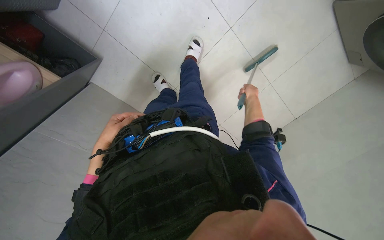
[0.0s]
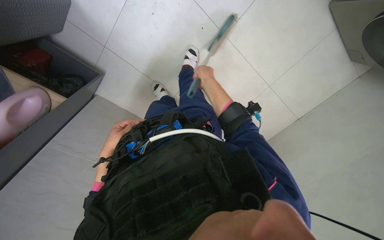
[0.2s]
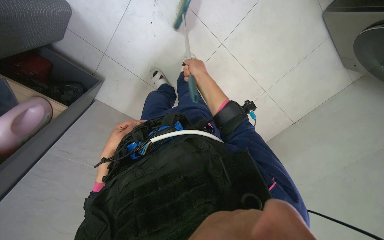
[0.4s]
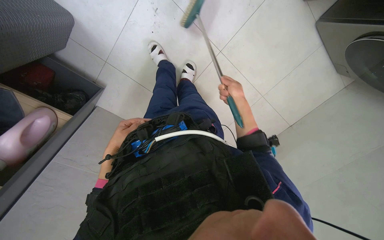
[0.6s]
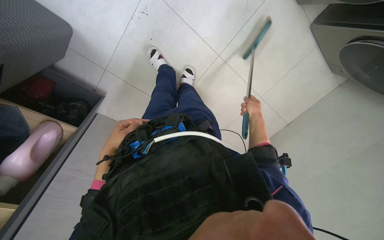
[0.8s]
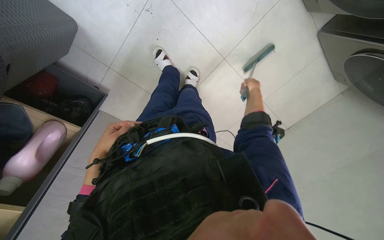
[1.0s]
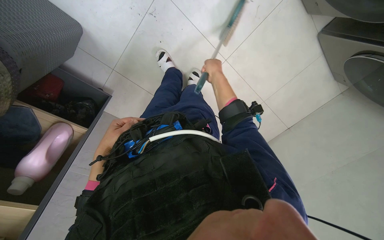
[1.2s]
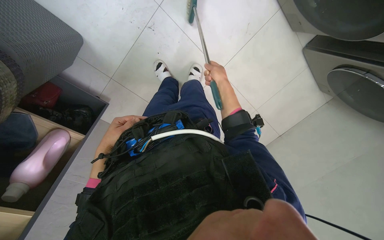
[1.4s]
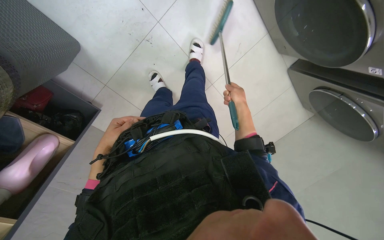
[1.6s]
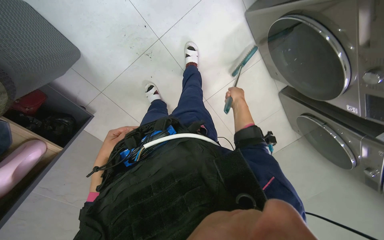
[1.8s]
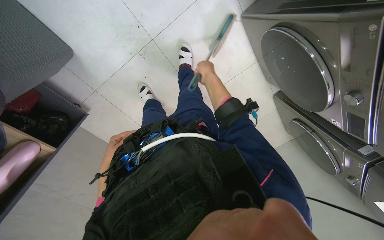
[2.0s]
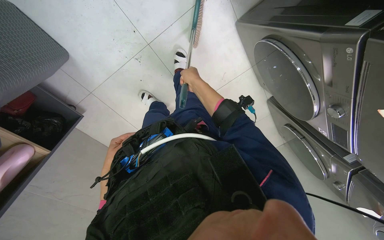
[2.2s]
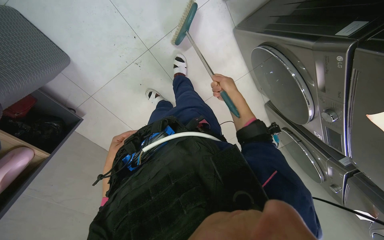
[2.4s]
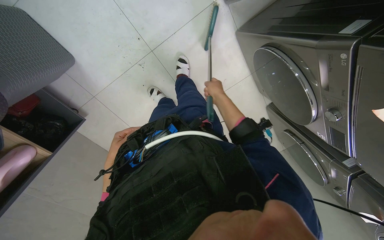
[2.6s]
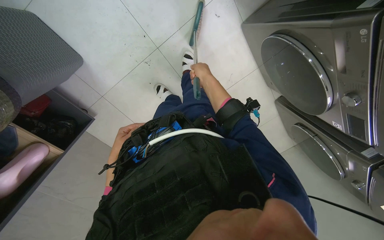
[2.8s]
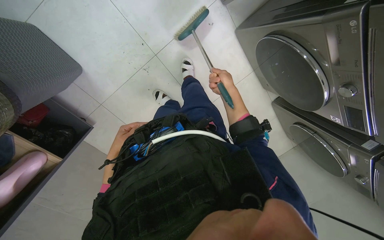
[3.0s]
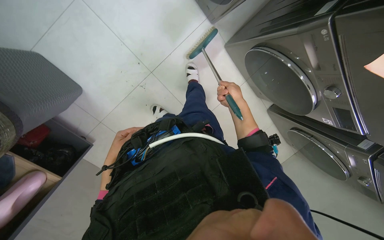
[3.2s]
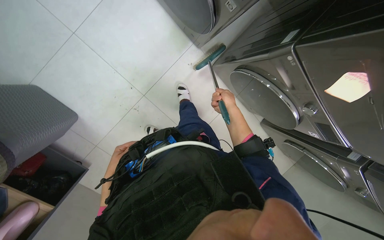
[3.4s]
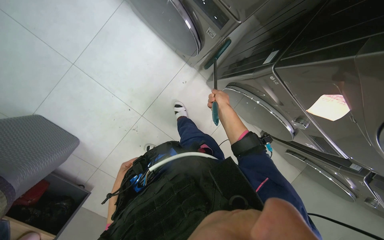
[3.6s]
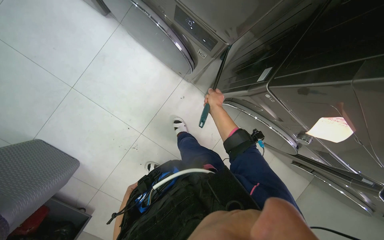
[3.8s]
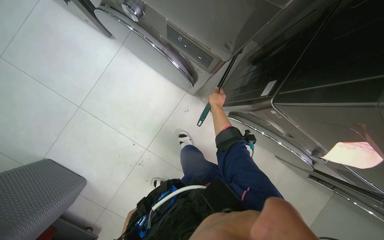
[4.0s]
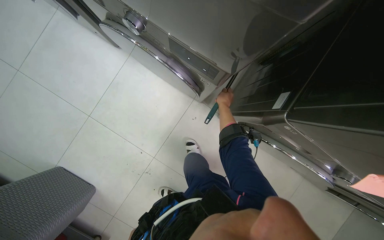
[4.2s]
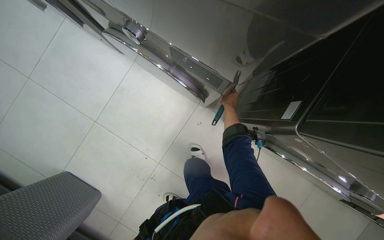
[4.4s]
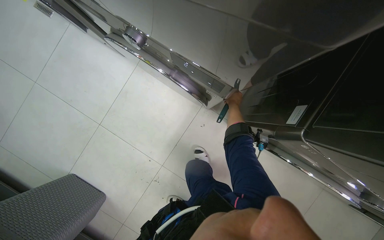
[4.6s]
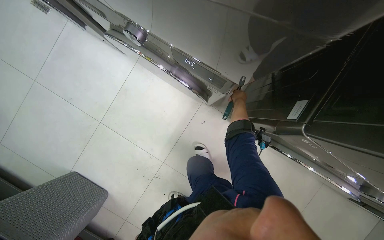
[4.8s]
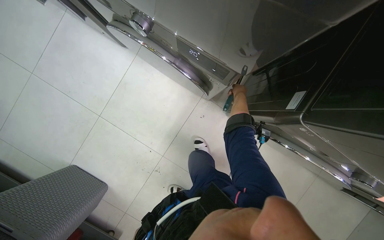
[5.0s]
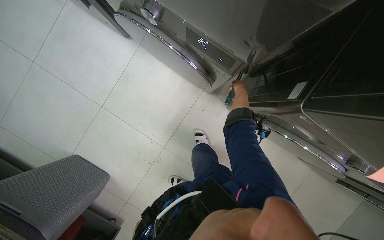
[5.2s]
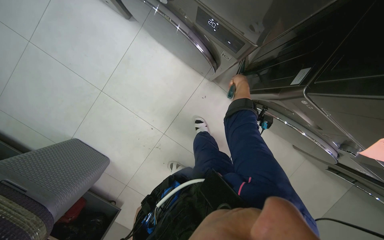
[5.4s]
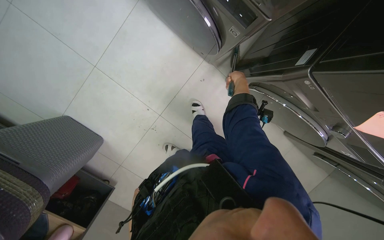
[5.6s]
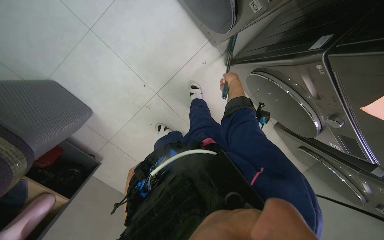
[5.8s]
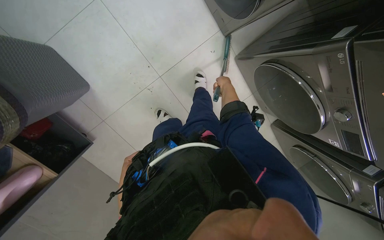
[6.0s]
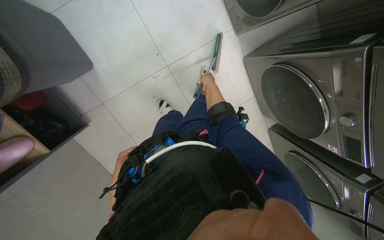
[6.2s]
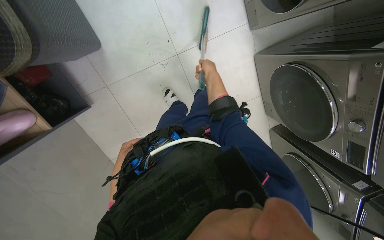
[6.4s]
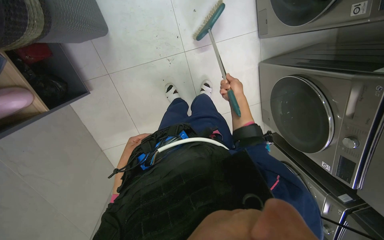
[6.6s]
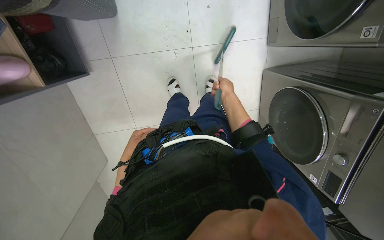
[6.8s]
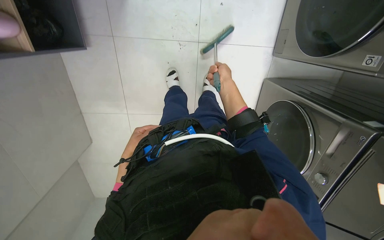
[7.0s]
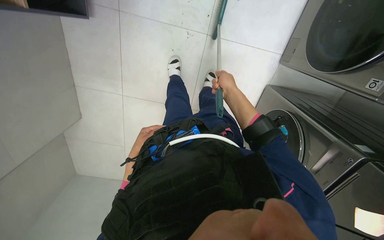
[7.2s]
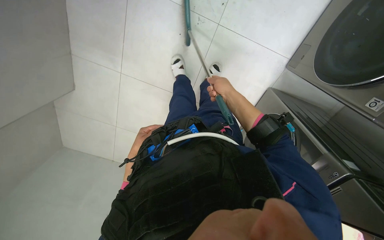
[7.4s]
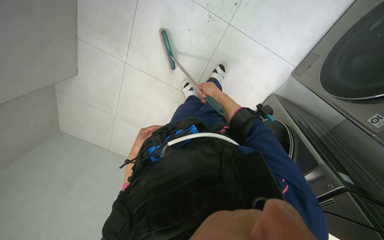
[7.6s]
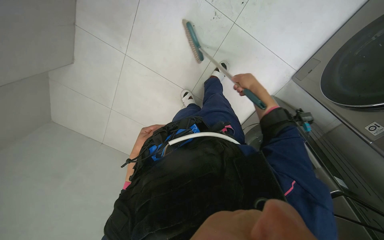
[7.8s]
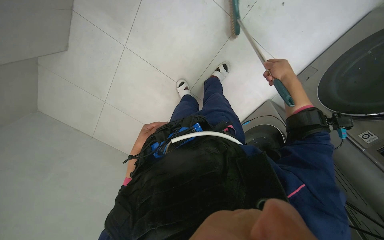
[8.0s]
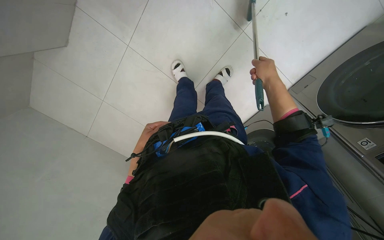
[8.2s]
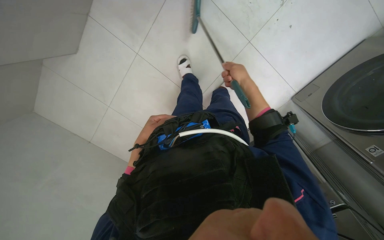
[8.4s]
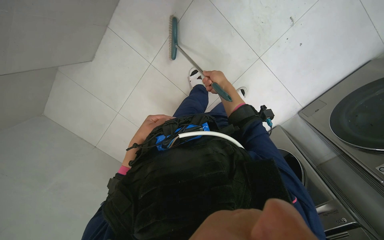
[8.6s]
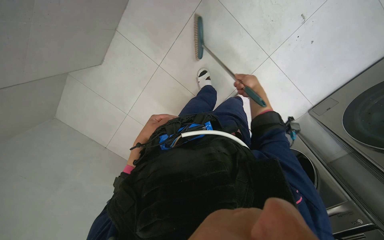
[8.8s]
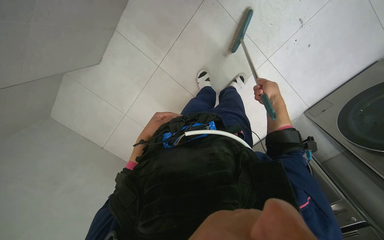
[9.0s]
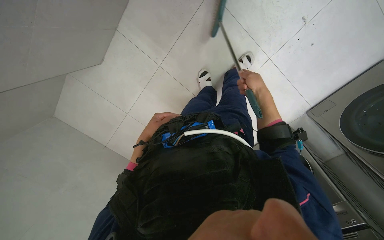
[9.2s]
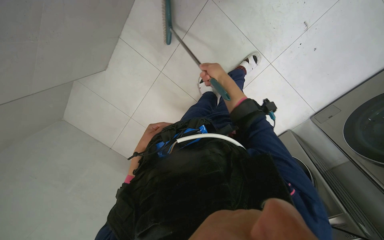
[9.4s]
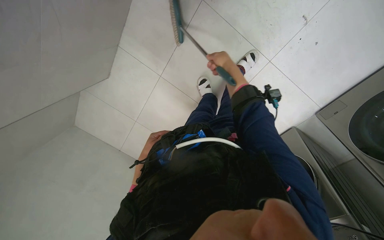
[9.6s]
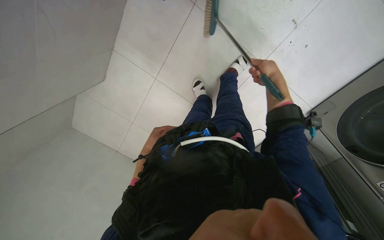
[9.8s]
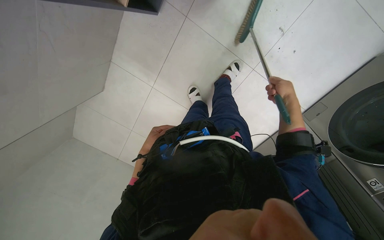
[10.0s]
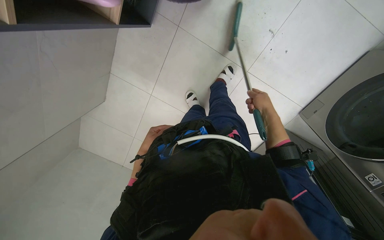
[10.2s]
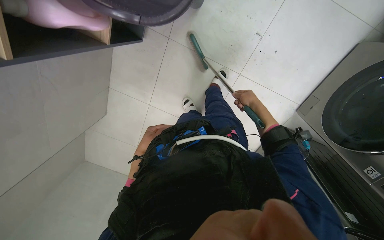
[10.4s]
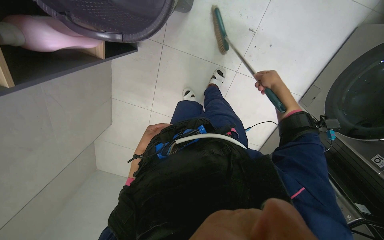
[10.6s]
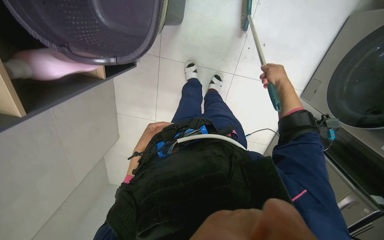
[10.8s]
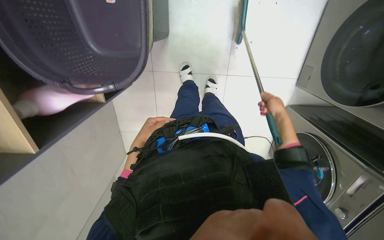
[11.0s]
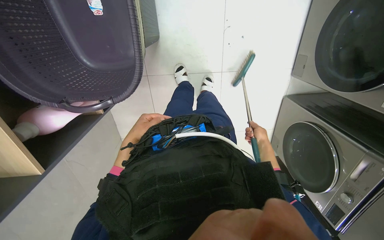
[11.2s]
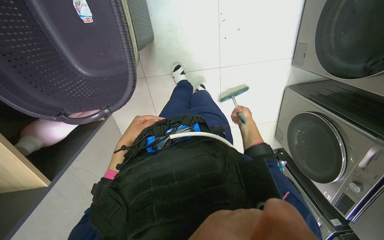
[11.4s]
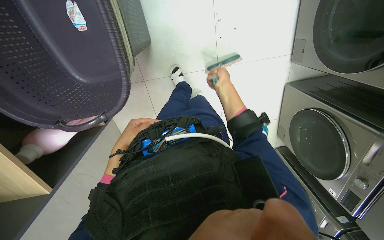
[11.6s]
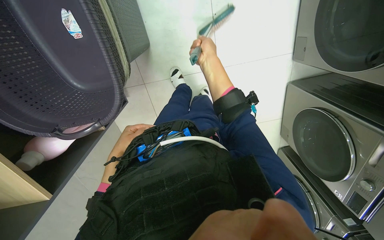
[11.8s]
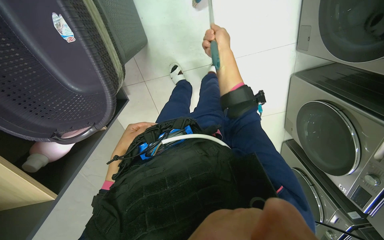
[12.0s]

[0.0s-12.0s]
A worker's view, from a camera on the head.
Job: sweeping floor.
The whole recording: Sweeping floor with broom and dustpan. The worker sweeps the floor with a broom and dustpan, moving a chair to clear the area.
0.0s to 1.6s: The camera pitches upward, by approximately 20 degrees. The right hand swings left and right, approximately 25 cm each way, with 3 reversals.
1.6s to 3.0s: The right hand goes left and right, about 15 cm each way, reversing 2 times.
3.0s to 4.4s: The camera is carried some 40 cm. The view tilts some 20 degrees upward.
4.4s to 6.0s: The view tilts approximately 15 degrees downward. The right hand travels nearer to the camera by about 15 cm.
6.0s to 7.6s: The view swings roughly 15 degrees to the right. The scene turns some 60 degrees clockwise in the picture.
7.6s to 9.0s: The right hand moves left and right over some 25 cm, changing direction 2 times. The left hand shifts approximately 10 cm nearer to the camera.
9.0s to 10.4s: The camera pitches upward, by about 10 degrees. The right hand moves roughly 20 cm to the left and comes back.
10.4s to 12.0s: The right hand moves up and down the picture over about 30 cm, changing direction 2 times. The left hand shifts about 15 cm nearer to the camera.

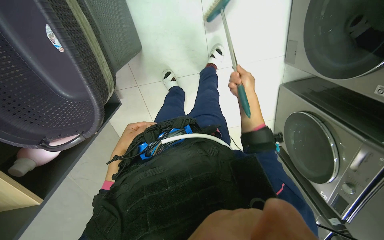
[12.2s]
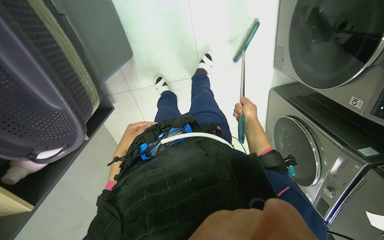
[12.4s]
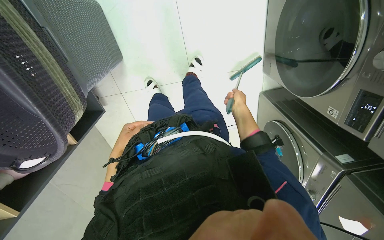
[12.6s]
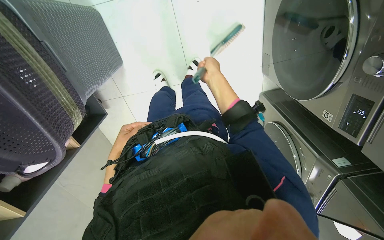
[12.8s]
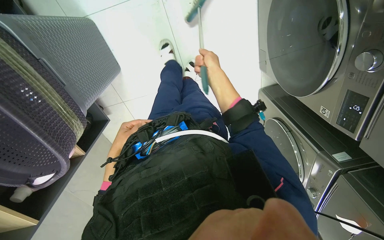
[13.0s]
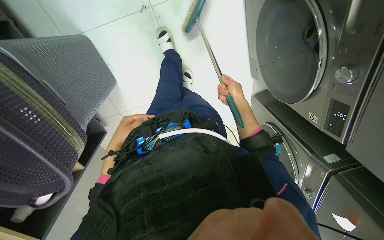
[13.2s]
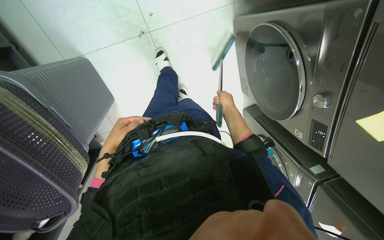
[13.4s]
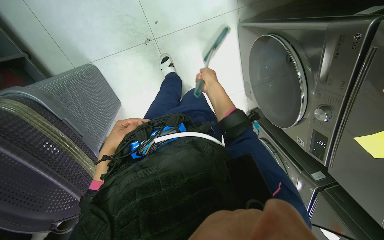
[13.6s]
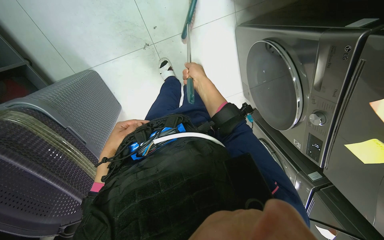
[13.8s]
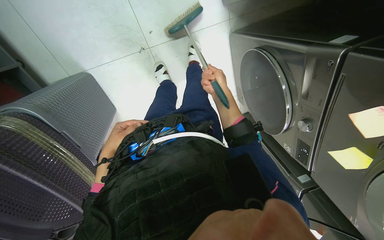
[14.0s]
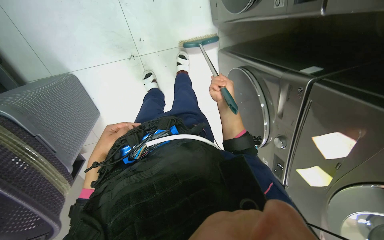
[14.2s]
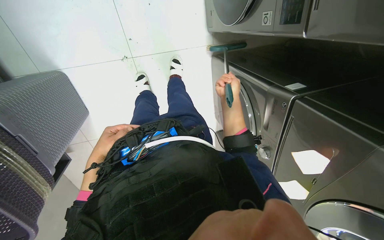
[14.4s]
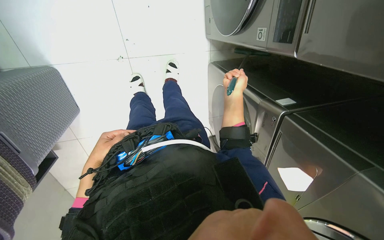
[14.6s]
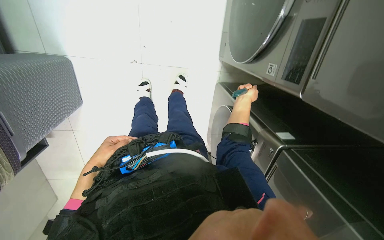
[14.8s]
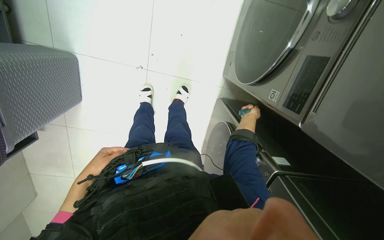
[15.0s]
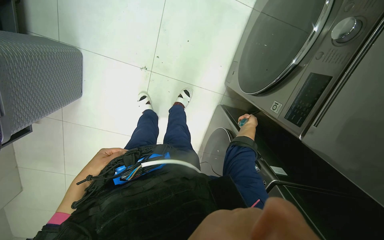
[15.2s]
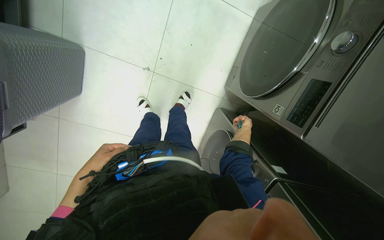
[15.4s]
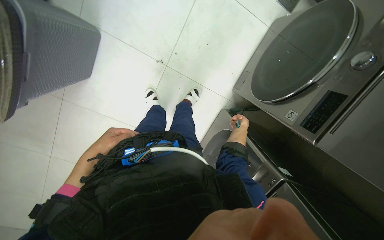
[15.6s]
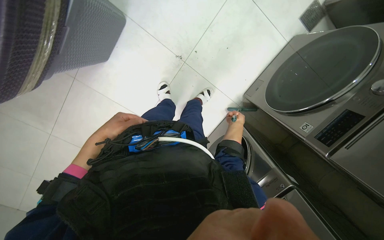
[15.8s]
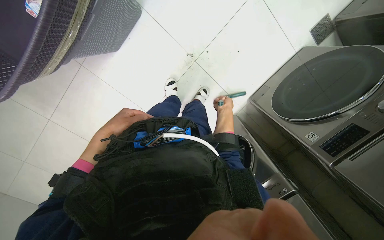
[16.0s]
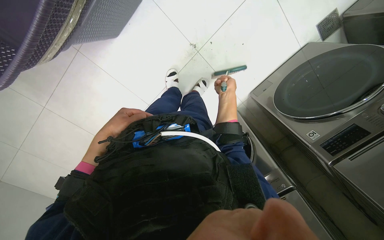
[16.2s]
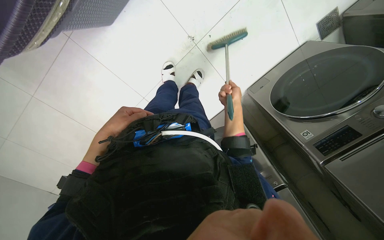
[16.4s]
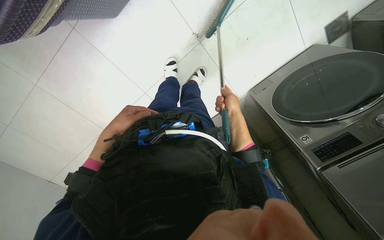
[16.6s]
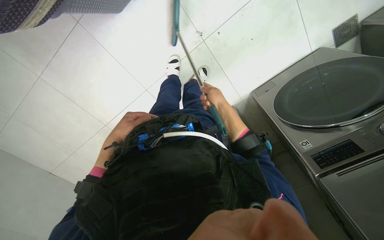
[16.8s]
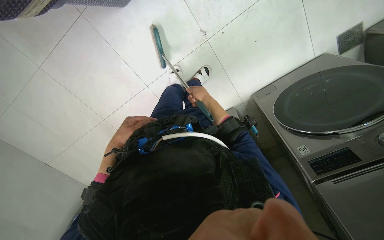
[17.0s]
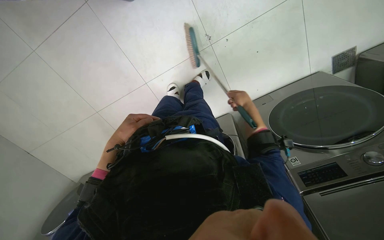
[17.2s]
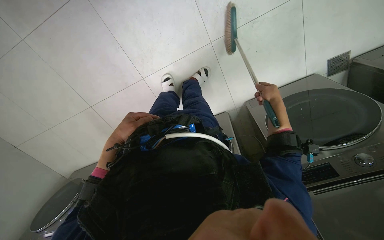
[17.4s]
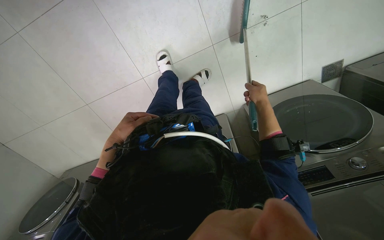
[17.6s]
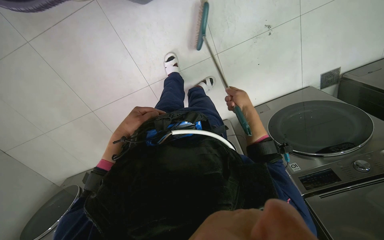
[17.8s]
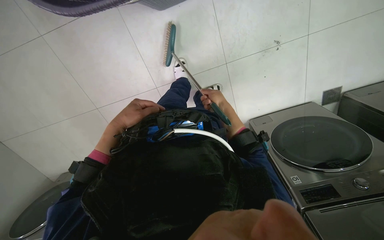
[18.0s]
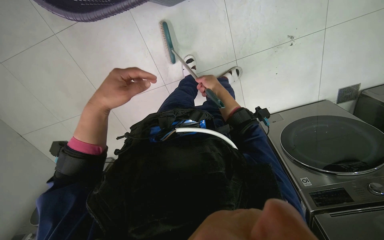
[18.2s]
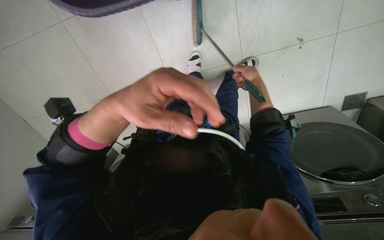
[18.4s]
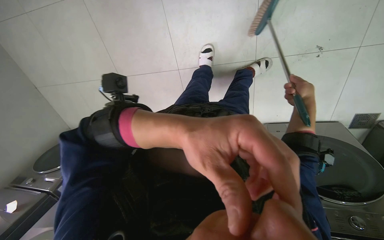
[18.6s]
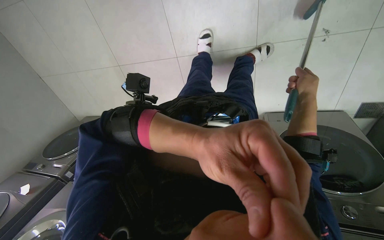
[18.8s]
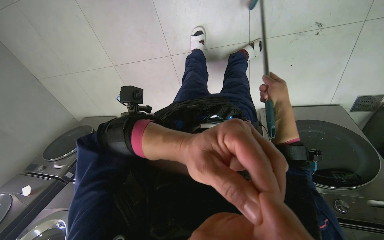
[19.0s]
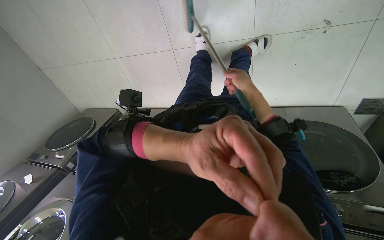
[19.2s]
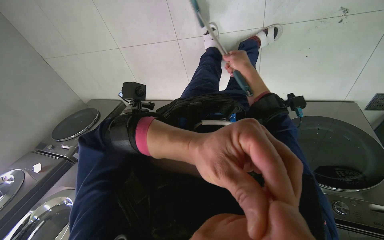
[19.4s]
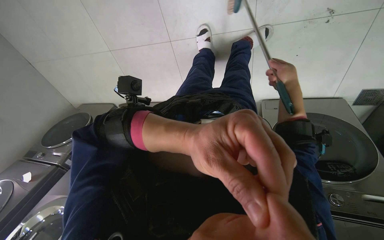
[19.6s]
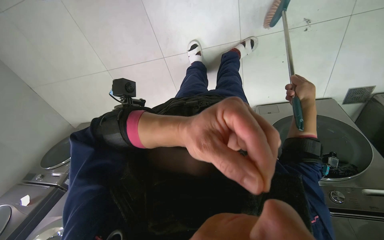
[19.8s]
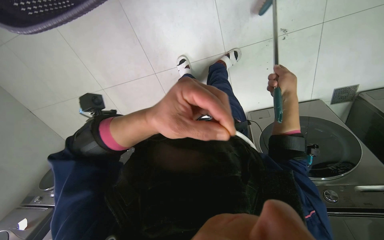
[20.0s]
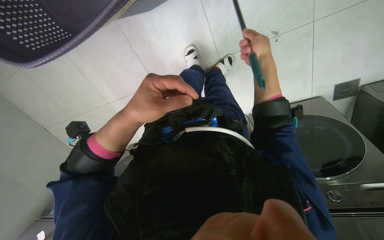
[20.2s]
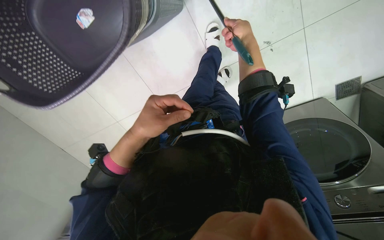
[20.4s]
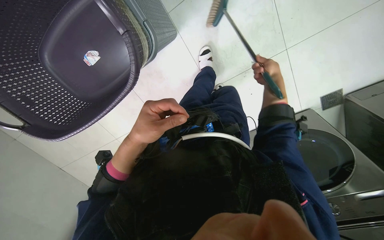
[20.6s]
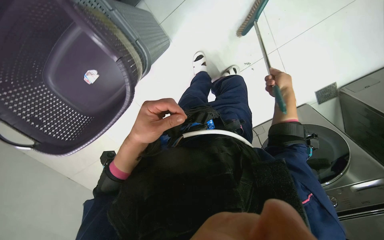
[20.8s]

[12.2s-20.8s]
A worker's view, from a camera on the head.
Job: sweeping floor.
The whole recording: Sweeping floor with broom and dustpan. The worker sweeps the floor with a broom and dustpan, moving a chair to clear the area.
12.2s to 13.6s: The right hand moves left and right over some 15 cm, changing direction 2 times.
13.6s to 15.0s: Everything in view rotates about 25 degrees clockwise. The right hand goes some 30 cm to the right.
15.0s to 16.6s: The scene turns some 35 degrees clockwise in the picture. The right hand shifts approximately 20 cm to the left and nearer to the camera.
16.6s to 18.0s: The right hand swings left and right, about 25 cm each way, with 2 reversals.
18.0s to 19.4s: The view tilts about 15 degrees downward. The left hand travels to the right, nearer to the camera and down the picture by some 35 cm; the right hand travels to the right and back again, roughly 20 cm each way.
19.4s to 20.8s: The view tips upward by roughly 20 degrees. The right hand goes up and down the picture, about 20 cm each way, reversing 2 times.
